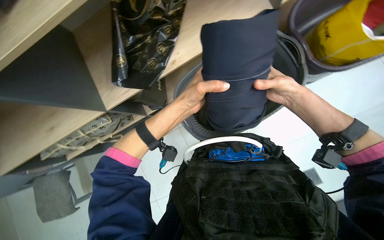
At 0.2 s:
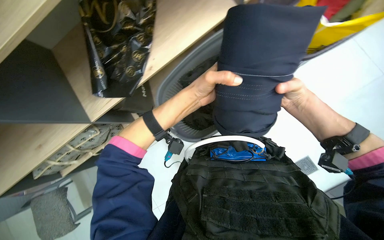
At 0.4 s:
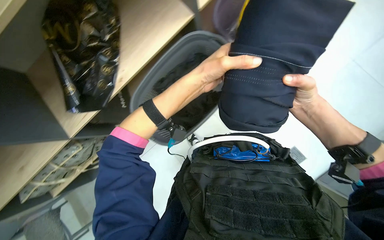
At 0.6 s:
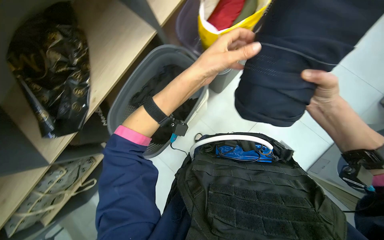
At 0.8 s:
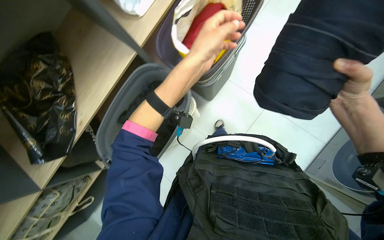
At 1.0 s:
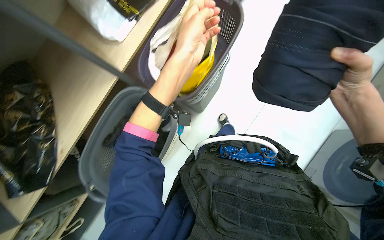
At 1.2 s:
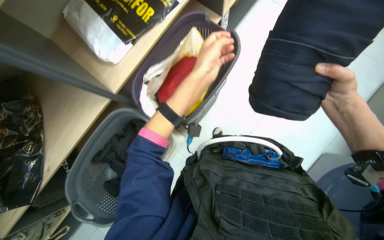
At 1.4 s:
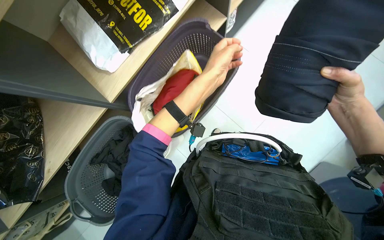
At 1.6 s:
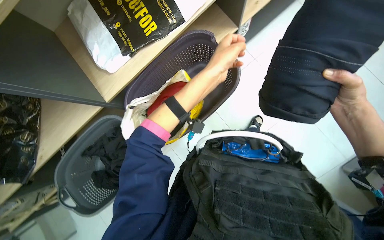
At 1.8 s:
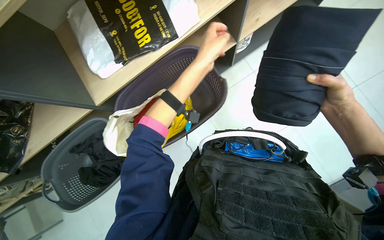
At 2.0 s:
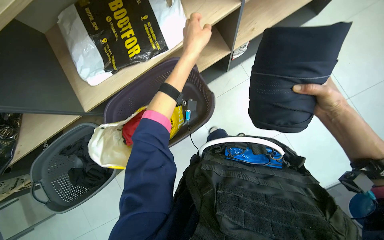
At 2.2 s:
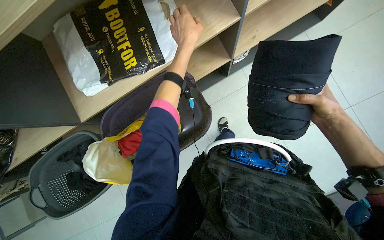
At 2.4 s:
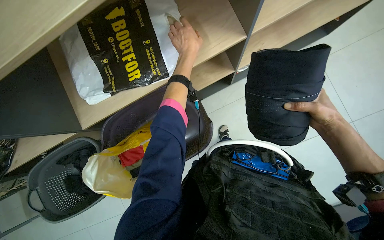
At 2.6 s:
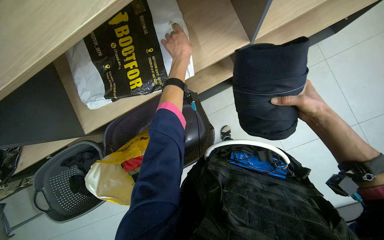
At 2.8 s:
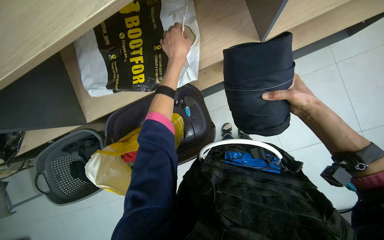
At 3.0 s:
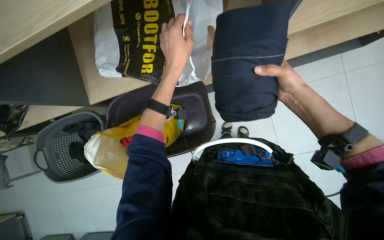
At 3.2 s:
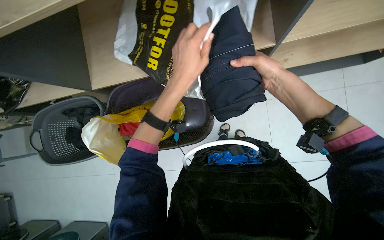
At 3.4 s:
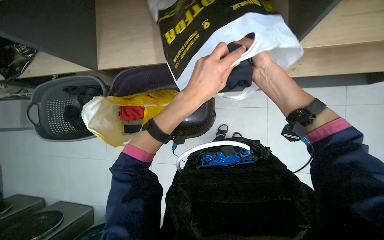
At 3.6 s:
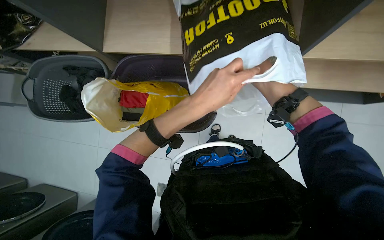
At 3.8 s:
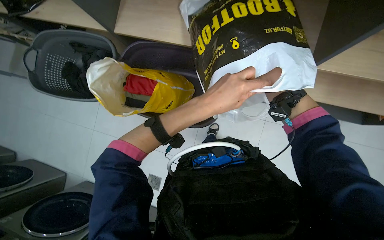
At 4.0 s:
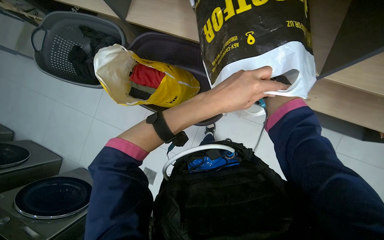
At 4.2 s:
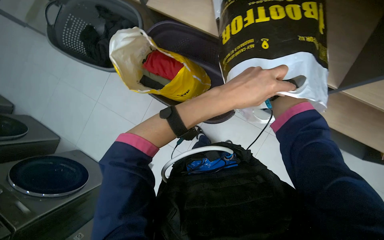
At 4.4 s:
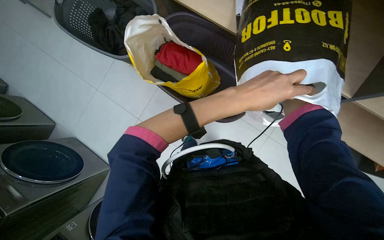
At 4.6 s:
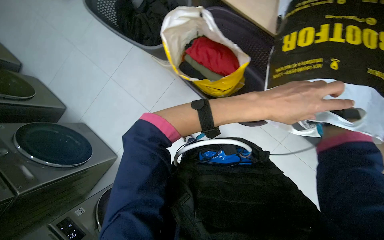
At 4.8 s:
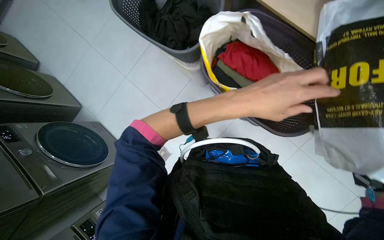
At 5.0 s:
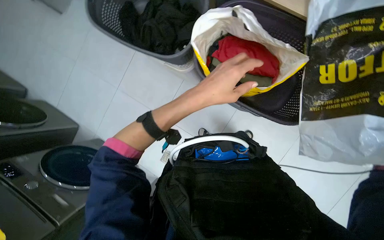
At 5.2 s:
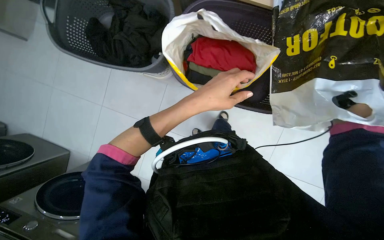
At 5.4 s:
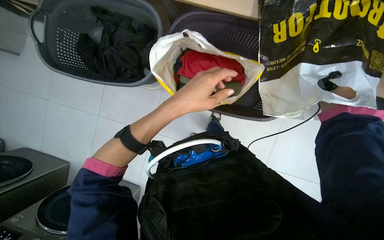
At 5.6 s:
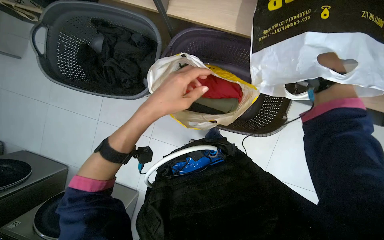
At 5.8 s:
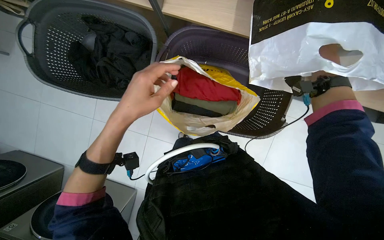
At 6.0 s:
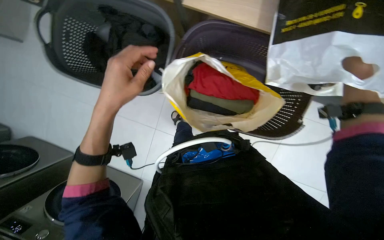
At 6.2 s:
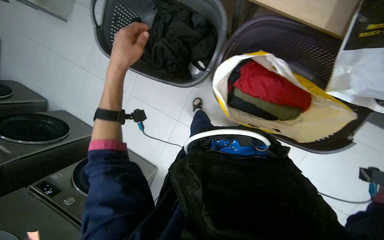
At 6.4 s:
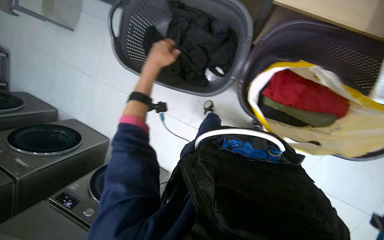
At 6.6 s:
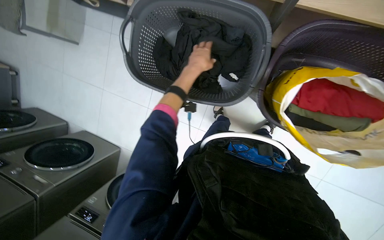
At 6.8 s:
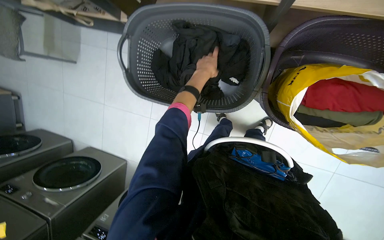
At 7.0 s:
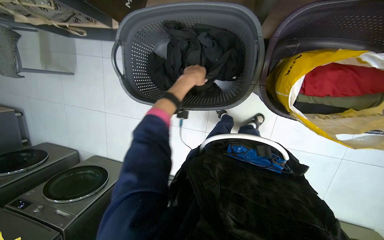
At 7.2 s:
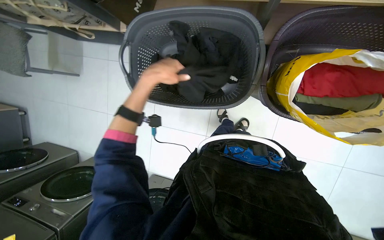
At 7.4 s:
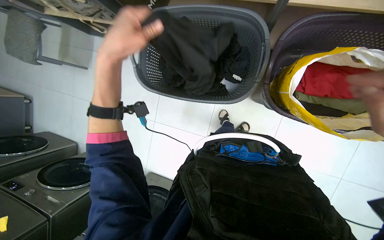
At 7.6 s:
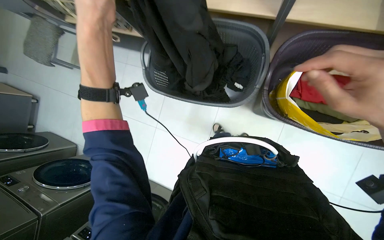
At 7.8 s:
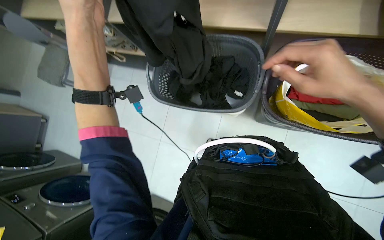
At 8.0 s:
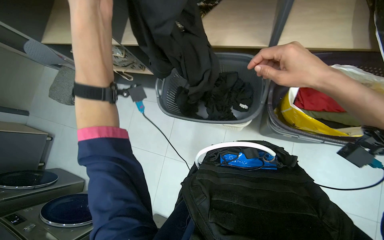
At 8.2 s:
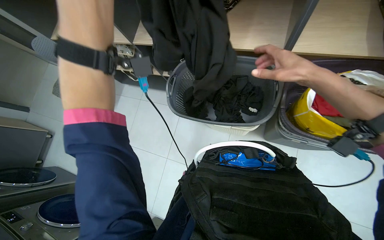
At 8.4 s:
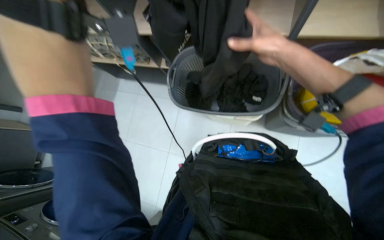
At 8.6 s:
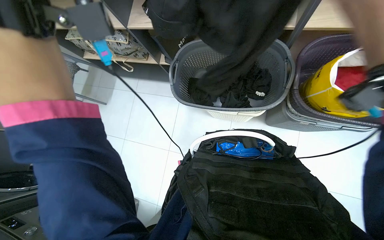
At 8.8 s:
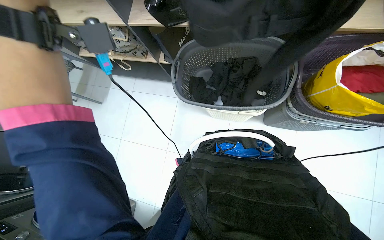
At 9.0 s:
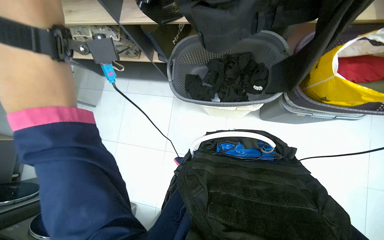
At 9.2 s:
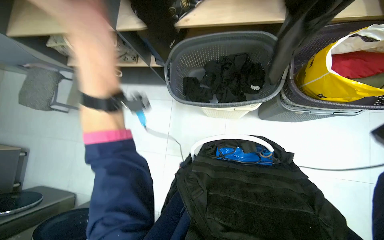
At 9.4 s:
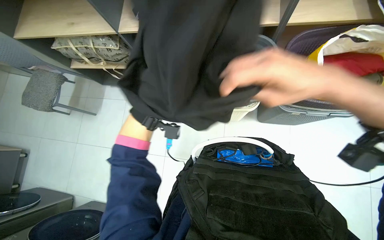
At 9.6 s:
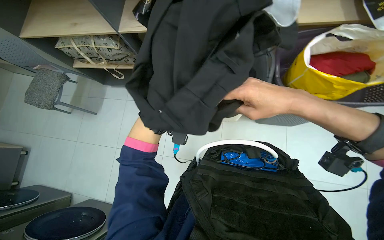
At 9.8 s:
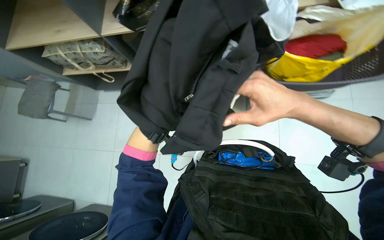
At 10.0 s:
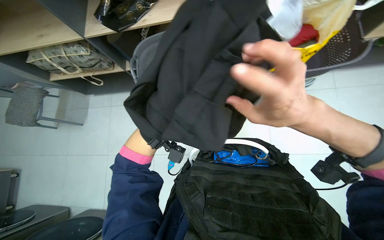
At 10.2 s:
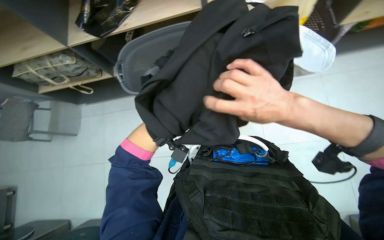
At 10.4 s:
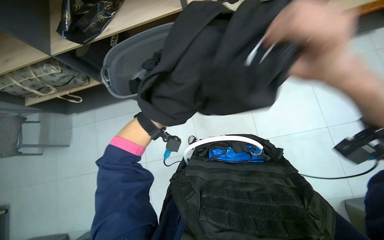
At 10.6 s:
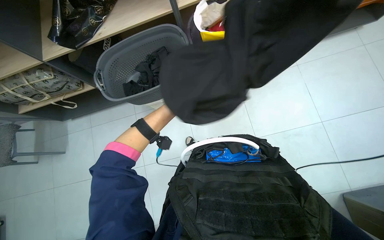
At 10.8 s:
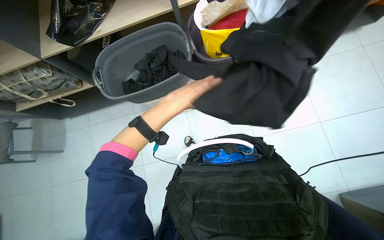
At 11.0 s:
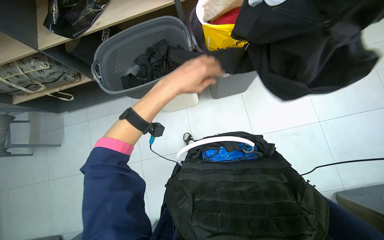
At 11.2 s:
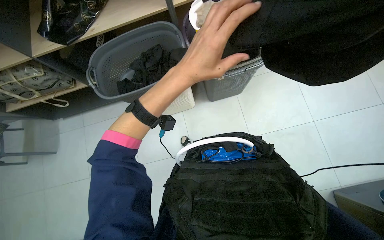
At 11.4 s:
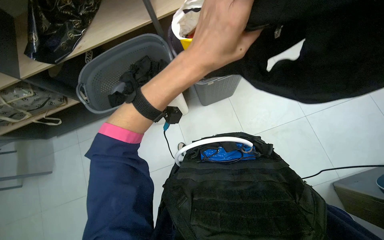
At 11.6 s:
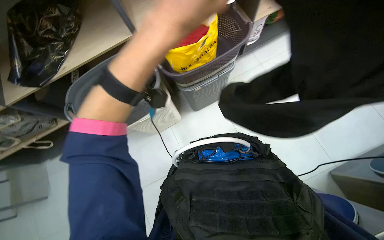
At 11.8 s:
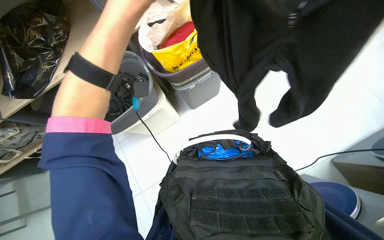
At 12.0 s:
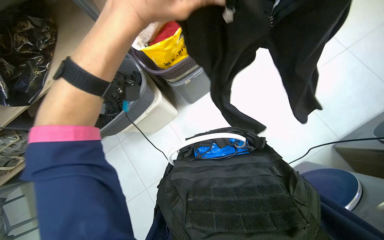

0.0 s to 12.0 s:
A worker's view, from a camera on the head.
Job: managing laundry.
The whole recording: Processing laundry. The worker unloads clothes from the dryer, then sorts and folds them.
0.0 to 1.6 s: The camera travels some 60 cm.
1.6 to 3.0 s: The scene turns some 25 degrees clockwise in the picture.
3.0 to 4.4 s: Everything in view rotates about 45 degrees clockwise.
4.4 to 6.0 s: The left hand is displaced to the left by about 40 cm.
6.0 to 7.6 s: The camera pitches upward, by about 15 degrees. The left hand travels up the picture by about 10 cm, and goes farther from the camera and returns, some 20 cm each way.
9.0 to 10.4 s: The right hand travels down the picture by roughly 10 cm.

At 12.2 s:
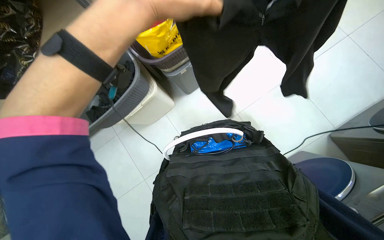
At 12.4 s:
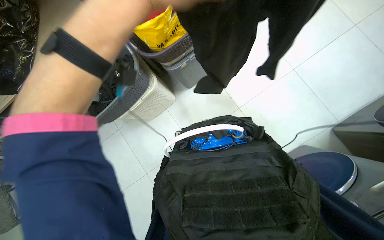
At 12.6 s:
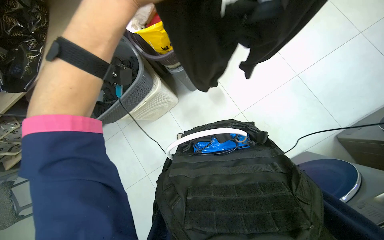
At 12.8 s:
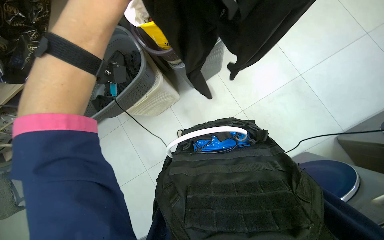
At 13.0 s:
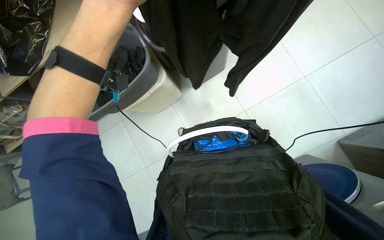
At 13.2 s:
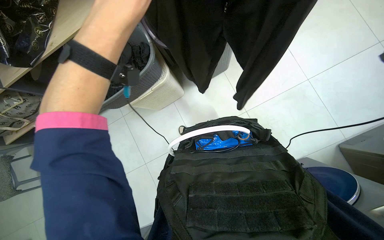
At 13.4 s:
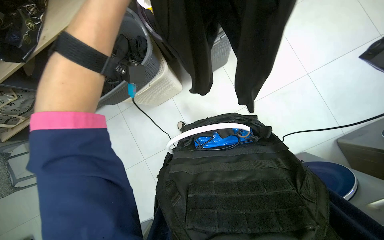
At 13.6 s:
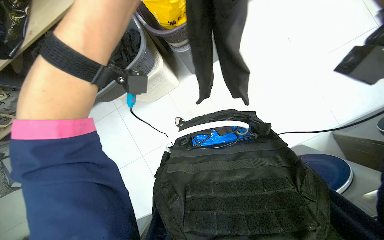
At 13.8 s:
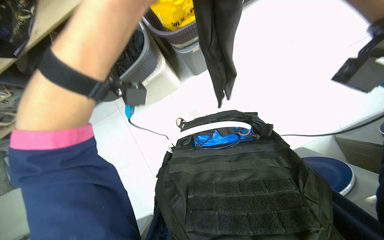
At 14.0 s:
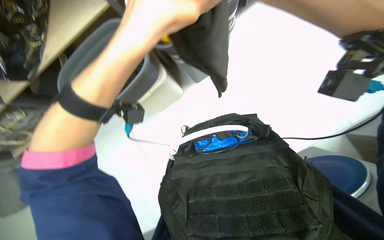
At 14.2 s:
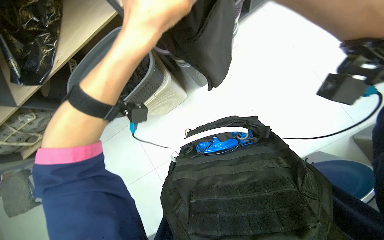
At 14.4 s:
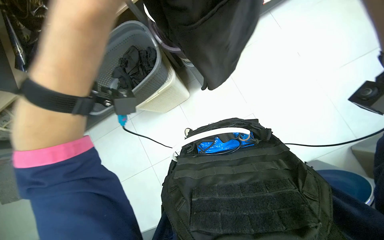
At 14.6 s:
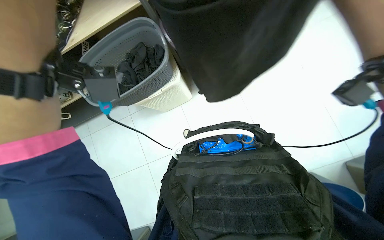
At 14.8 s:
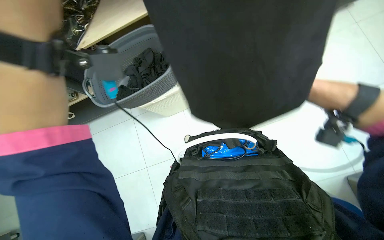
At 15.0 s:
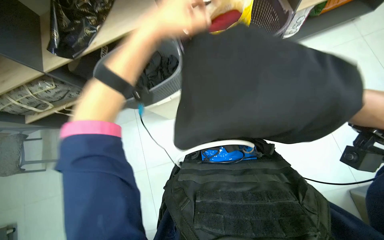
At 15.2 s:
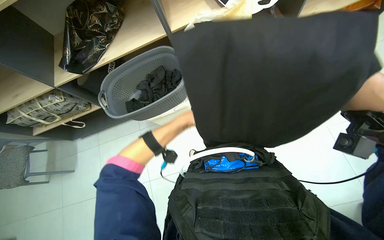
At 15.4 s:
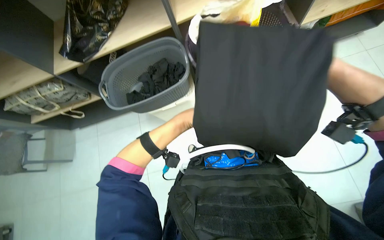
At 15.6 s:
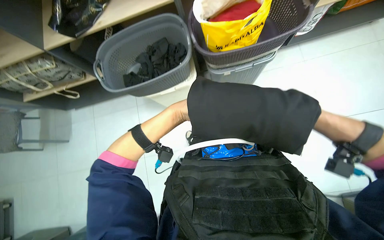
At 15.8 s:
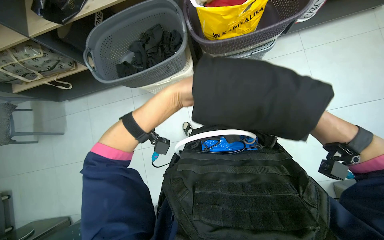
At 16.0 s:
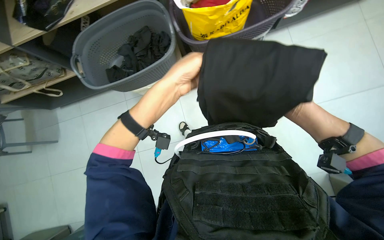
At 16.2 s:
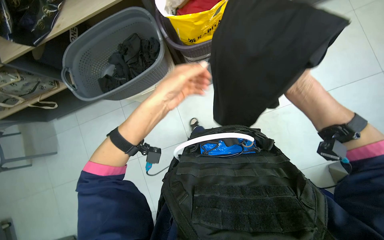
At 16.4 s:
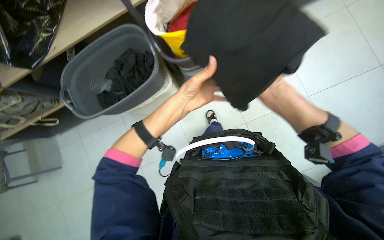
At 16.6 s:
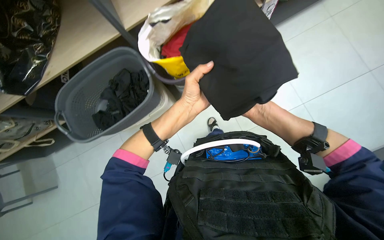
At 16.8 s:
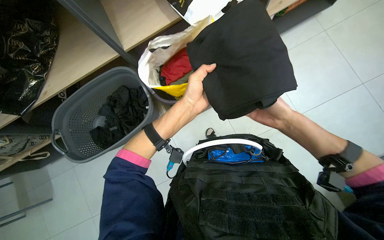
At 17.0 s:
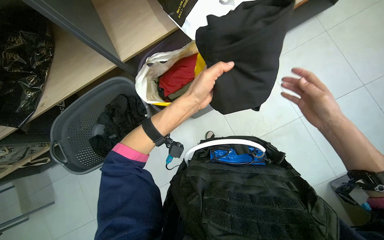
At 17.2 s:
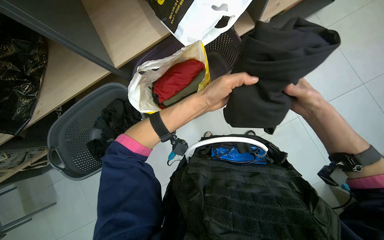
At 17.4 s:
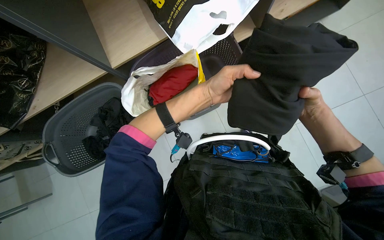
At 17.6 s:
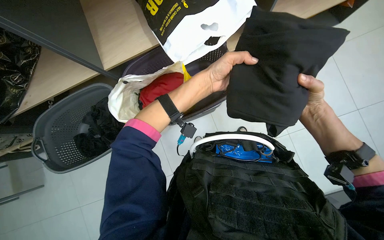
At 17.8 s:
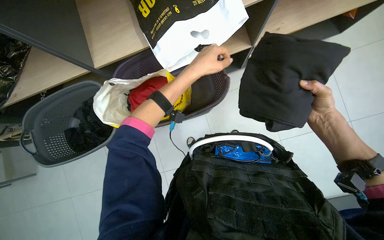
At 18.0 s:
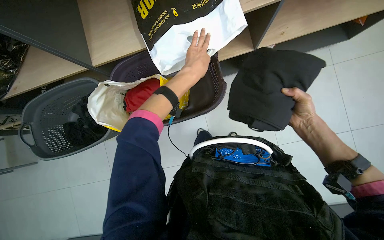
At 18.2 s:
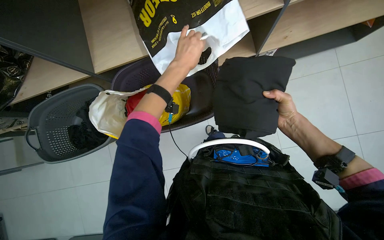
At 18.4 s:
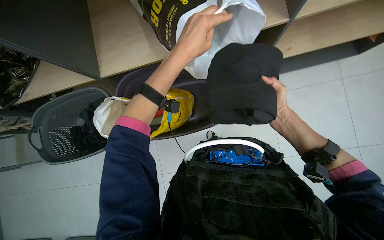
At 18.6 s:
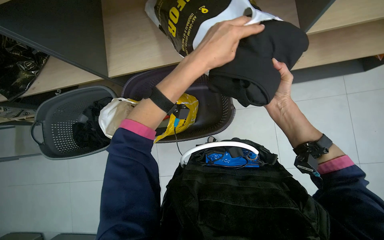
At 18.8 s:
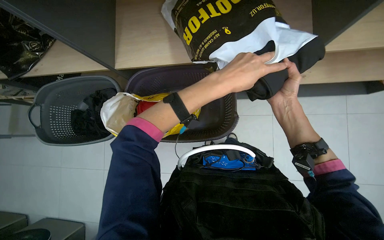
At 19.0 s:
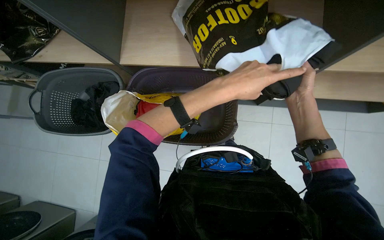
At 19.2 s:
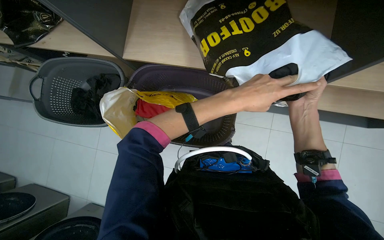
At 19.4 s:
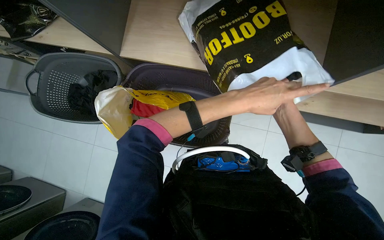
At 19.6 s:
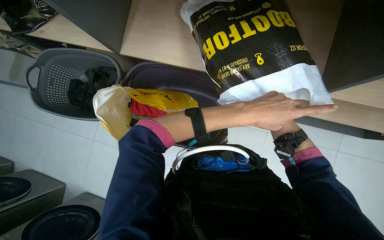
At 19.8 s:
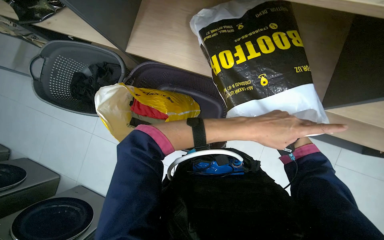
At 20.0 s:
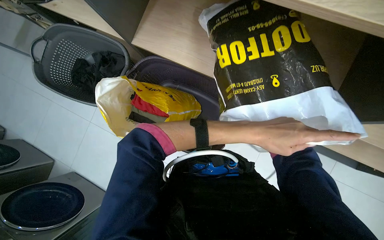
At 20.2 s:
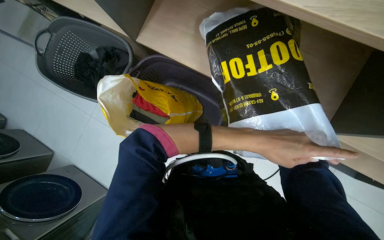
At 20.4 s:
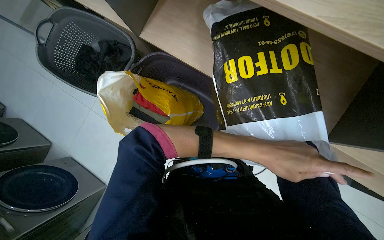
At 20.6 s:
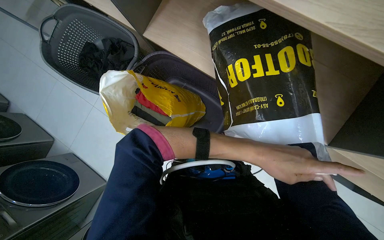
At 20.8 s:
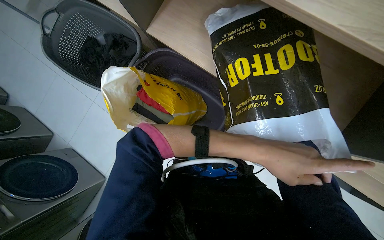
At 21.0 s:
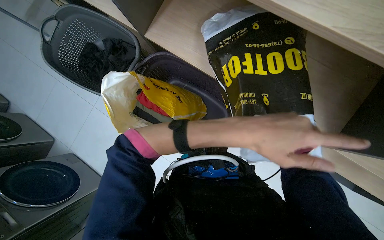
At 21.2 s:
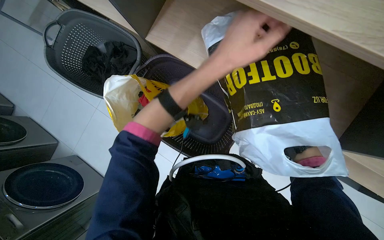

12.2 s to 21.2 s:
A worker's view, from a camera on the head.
Job: managing laundry.
The whole recording: Processing laundry. The worker unloads clothes from the dryer, then sorts and folds them.
13.8 to 15.2 s: The wearer looks some 15 degrees further upward.
16.6 to 18.2 s: The left hand goes approximately 30 cm up the picture. The right hand goes nearer to the camera and returns, about 15 cm each way.
18.2 to 19.8 s: Everything in view rotates about 30 degrees clockwise. The left hand is displaced to the right by approximately 10 cm.
19.8 to 21.2 s: The left hand moves up the picture and to the left, approximately 20 cm.
